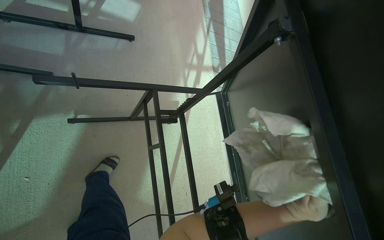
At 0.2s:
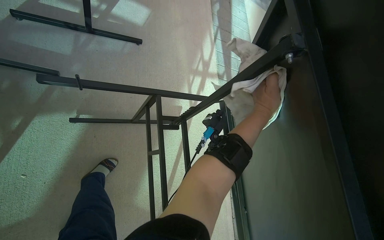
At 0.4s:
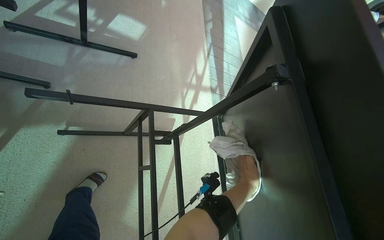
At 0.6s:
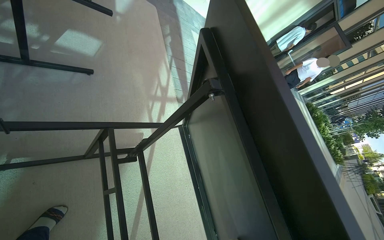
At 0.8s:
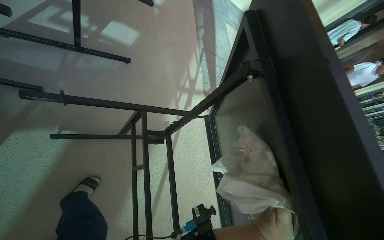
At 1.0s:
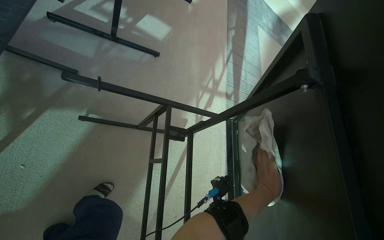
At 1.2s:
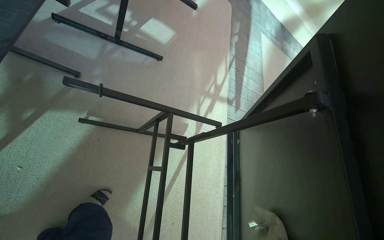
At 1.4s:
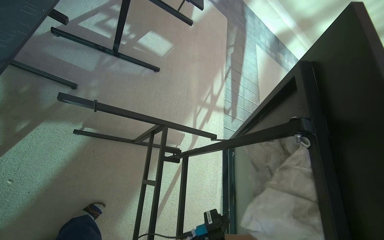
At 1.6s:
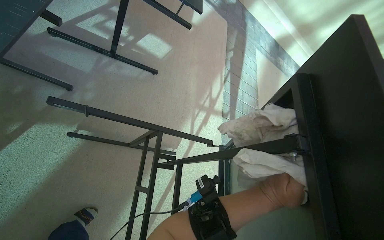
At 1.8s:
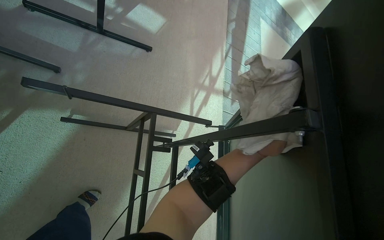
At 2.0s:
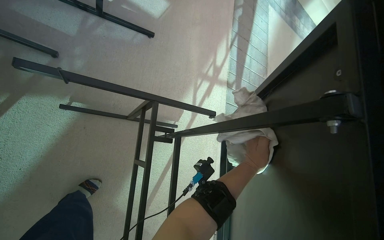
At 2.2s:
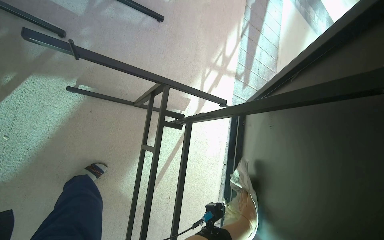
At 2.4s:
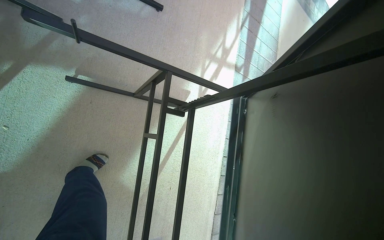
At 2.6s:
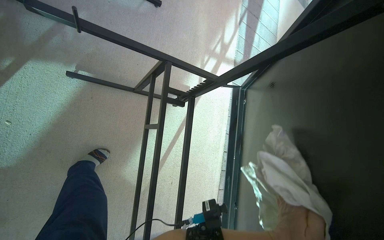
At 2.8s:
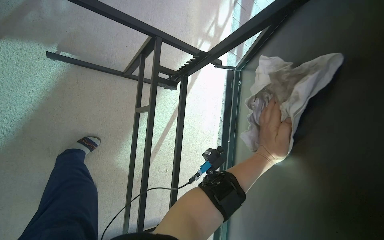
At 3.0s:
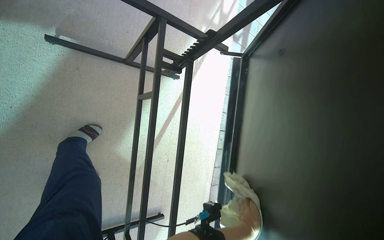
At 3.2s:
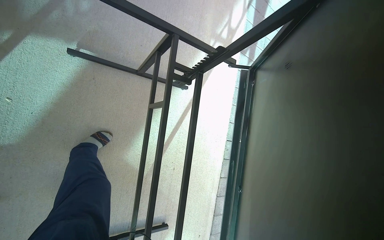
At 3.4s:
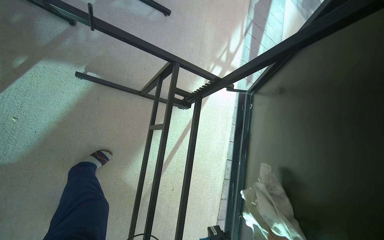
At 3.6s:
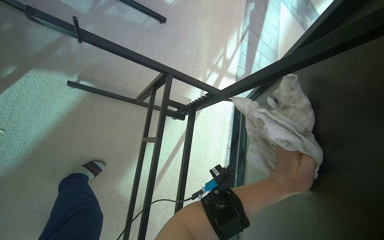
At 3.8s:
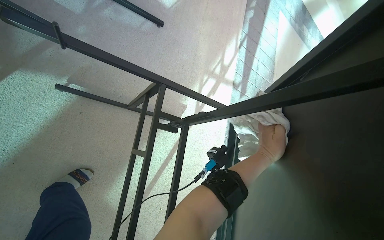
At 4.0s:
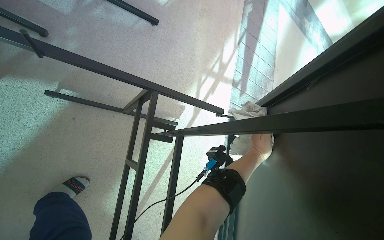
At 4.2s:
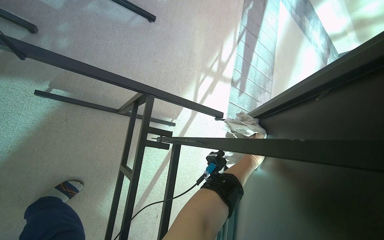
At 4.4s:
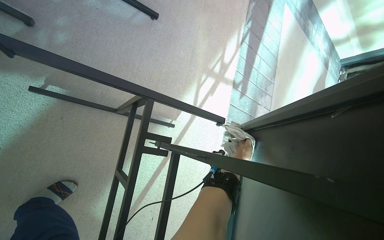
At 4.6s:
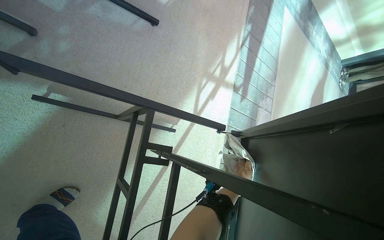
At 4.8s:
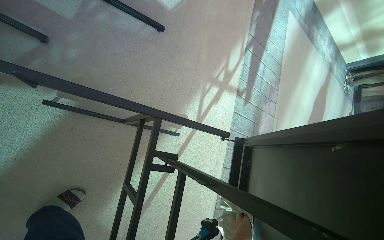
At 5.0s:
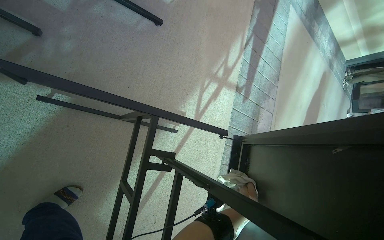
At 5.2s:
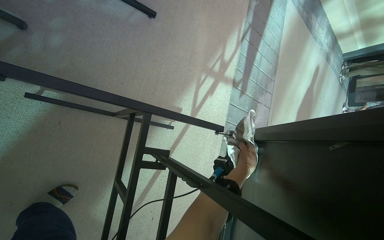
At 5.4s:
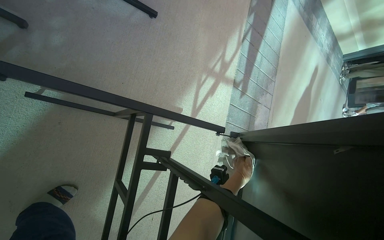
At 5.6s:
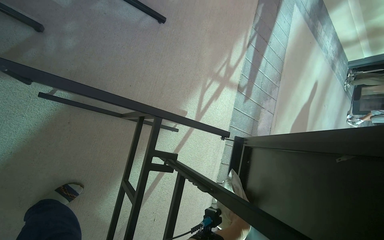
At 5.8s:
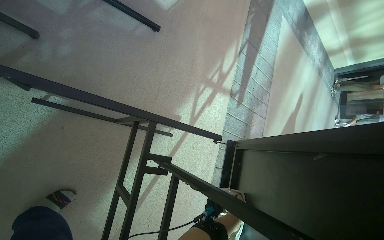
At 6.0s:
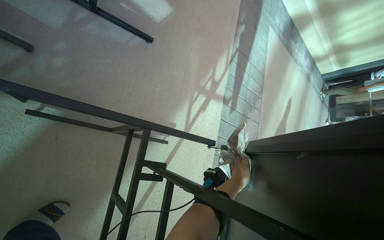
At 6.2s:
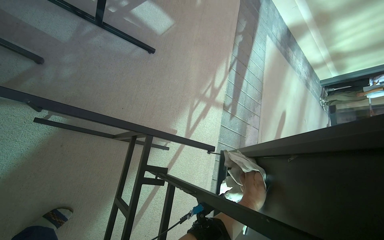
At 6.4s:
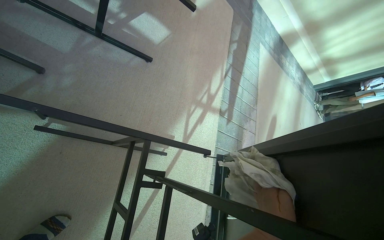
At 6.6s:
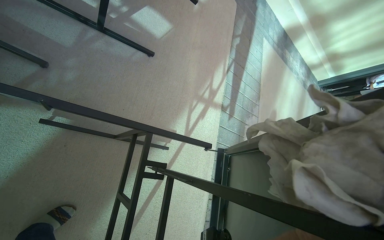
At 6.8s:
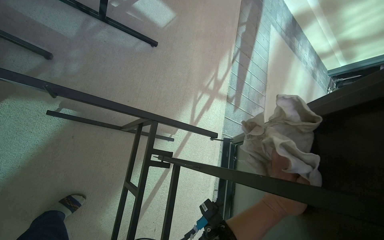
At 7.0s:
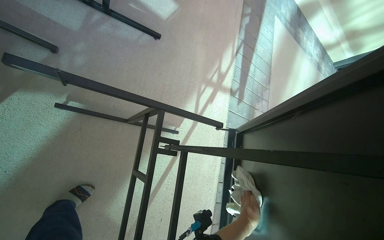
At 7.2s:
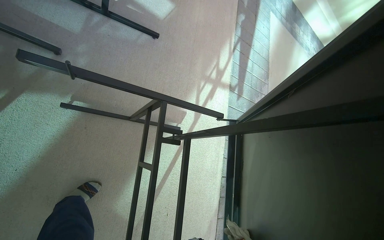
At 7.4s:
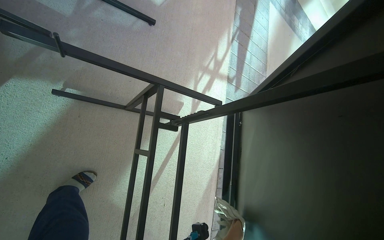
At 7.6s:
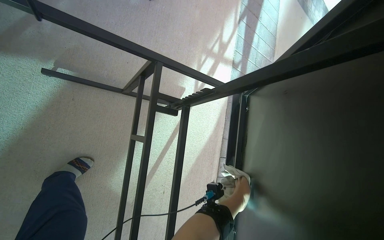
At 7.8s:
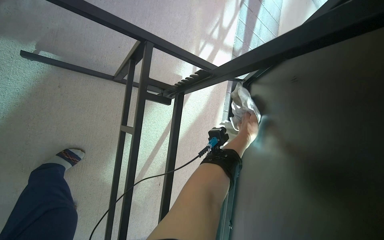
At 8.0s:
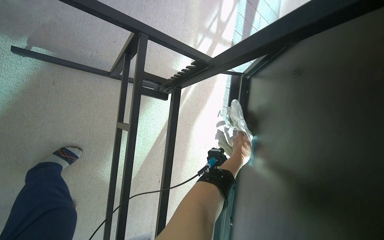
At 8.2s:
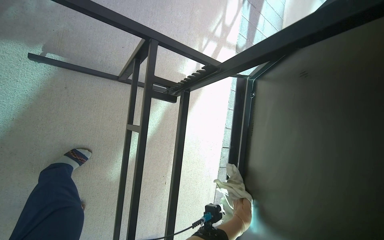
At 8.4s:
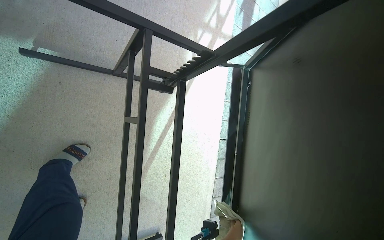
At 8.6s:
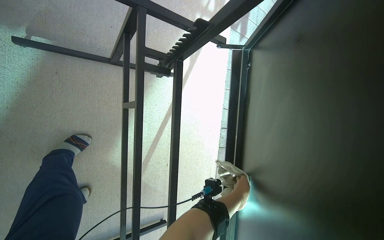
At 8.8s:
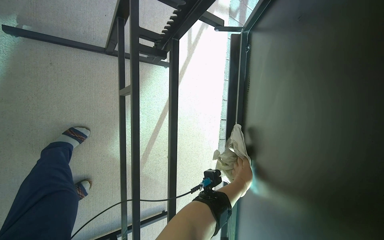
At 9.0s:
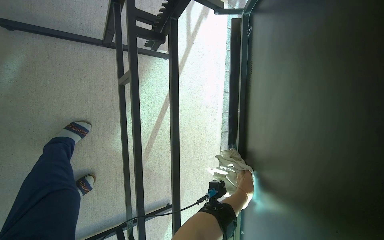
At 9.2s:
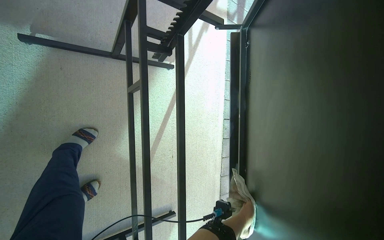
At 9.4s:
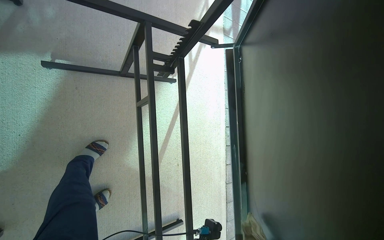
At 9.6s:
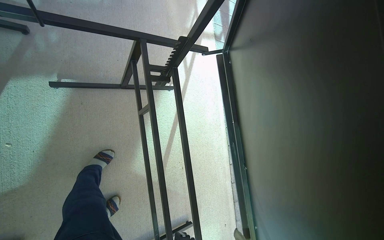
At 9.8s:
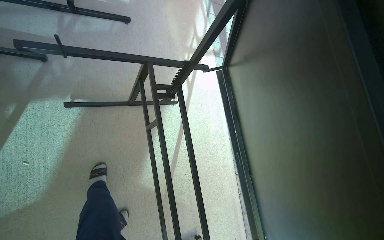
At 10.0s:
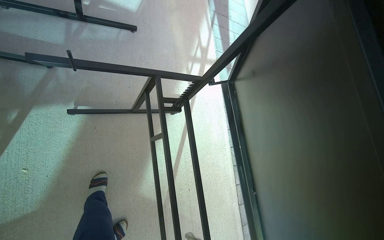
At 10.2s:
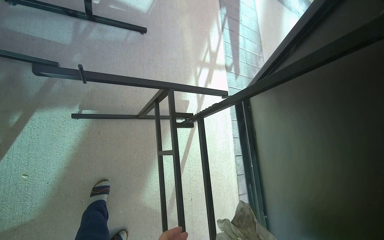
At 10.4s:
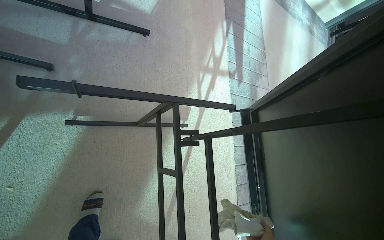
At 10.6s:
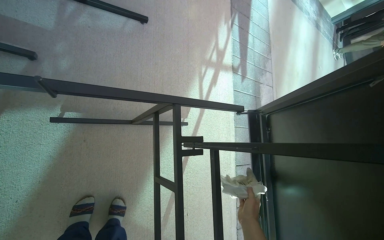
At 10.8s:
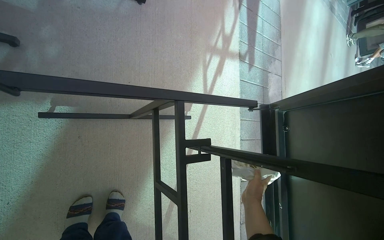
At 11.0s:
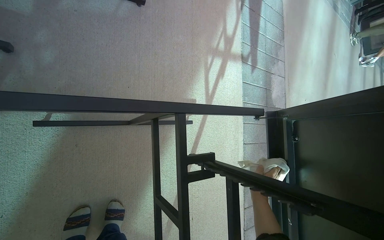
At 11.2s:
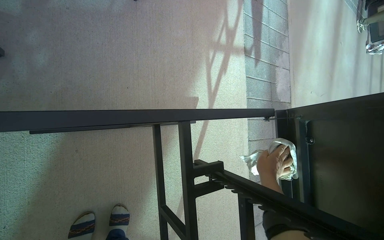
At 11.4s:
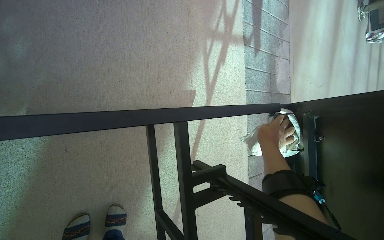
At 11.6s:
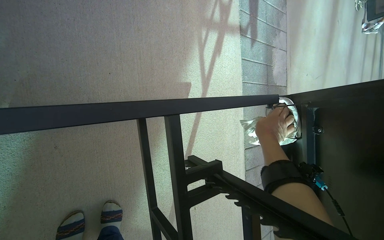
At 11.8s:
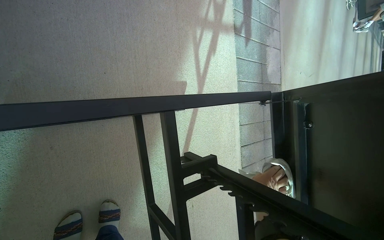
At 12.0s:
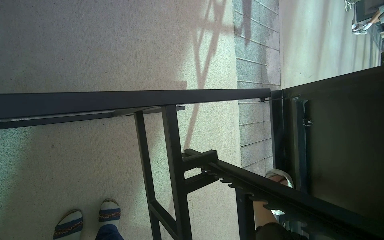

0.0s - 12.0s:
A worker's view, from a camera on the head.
Job: wiping surfaces.
The whole recording: Wiping outdoor table frame and underside. The worker wipes the frame and underside of an outdoor table with a cloth.
1.6s - 3.0s: The view tilts some 20 degrees downward.
7.6s - 9.0s: The view tips downward by some 15 degrees. The left hand goes up and down the picture, roughly 35 cm each way, reversing 2 times.
9.0s - 10.4s: The wearer looks some 15 degrees further upward.
10.4s - 12.0s: The view tilts some 15 degrees downward.

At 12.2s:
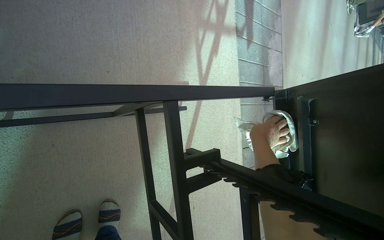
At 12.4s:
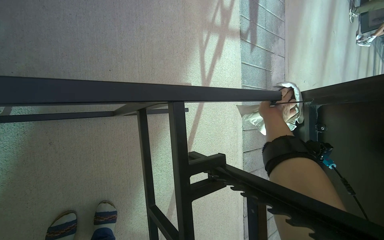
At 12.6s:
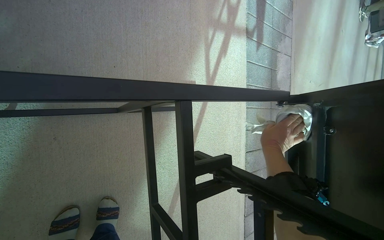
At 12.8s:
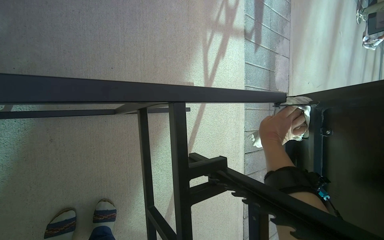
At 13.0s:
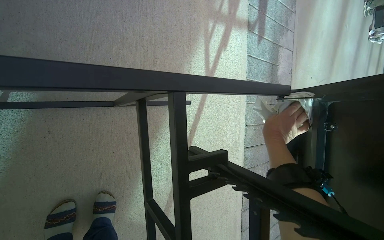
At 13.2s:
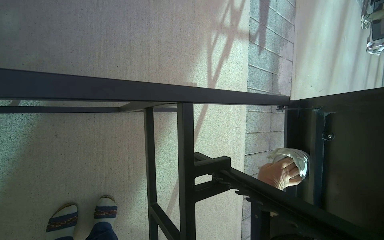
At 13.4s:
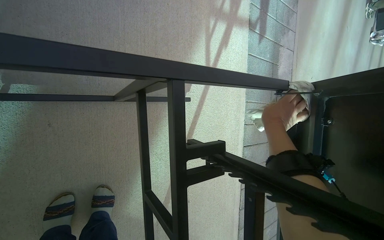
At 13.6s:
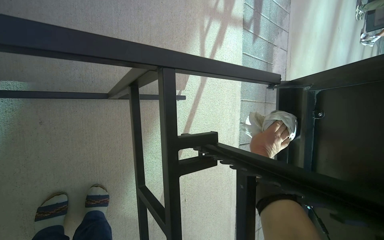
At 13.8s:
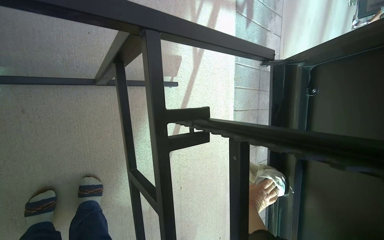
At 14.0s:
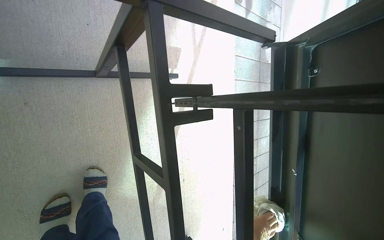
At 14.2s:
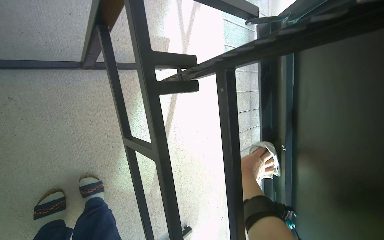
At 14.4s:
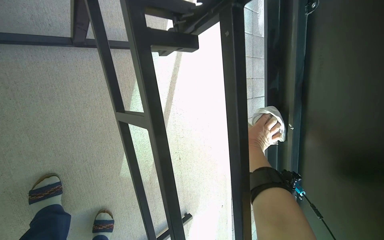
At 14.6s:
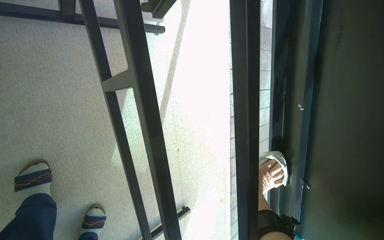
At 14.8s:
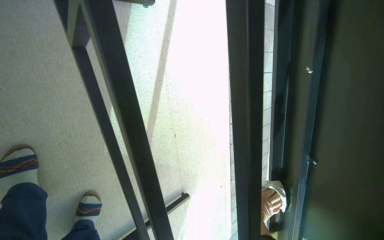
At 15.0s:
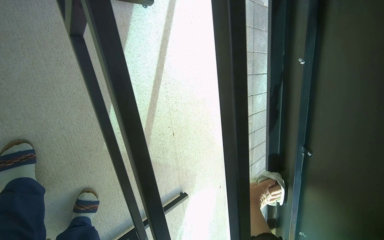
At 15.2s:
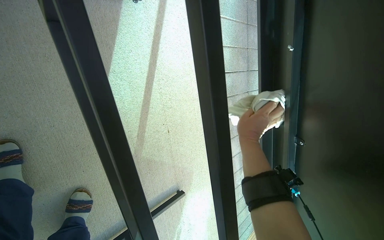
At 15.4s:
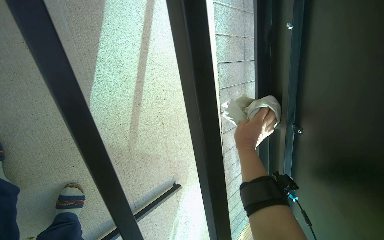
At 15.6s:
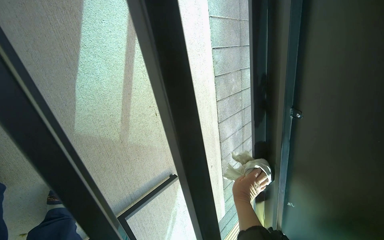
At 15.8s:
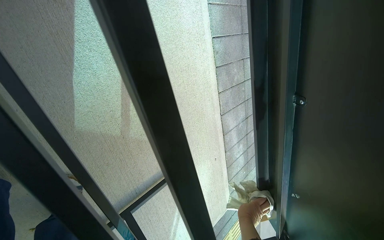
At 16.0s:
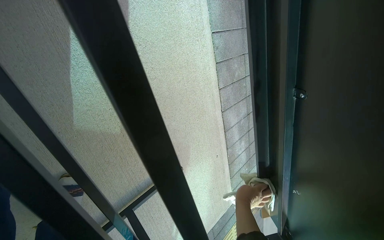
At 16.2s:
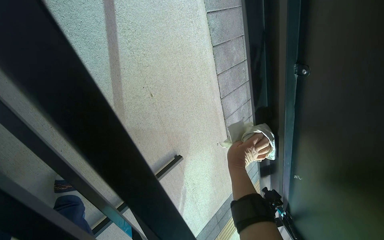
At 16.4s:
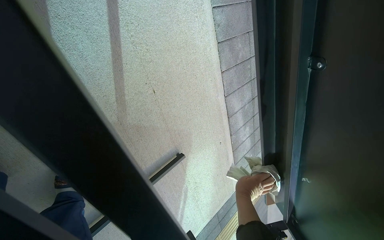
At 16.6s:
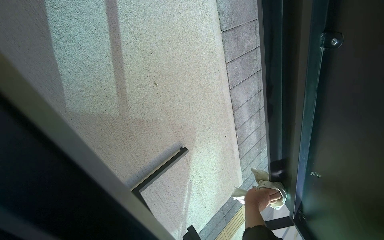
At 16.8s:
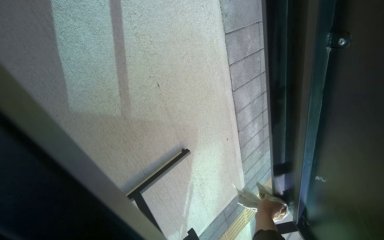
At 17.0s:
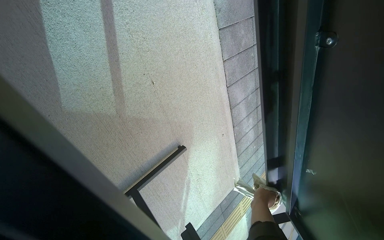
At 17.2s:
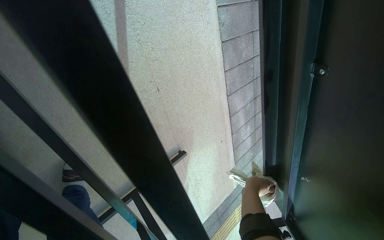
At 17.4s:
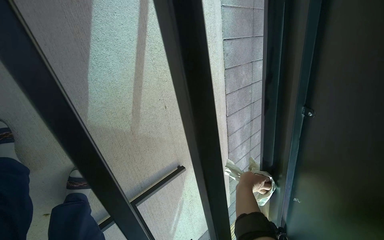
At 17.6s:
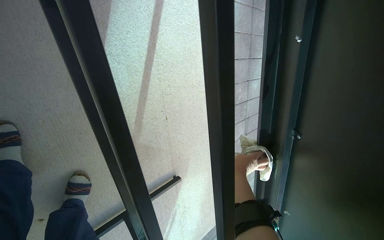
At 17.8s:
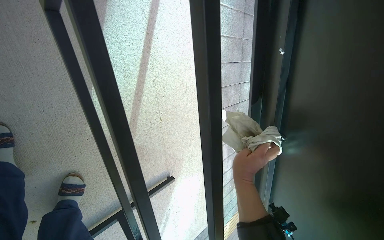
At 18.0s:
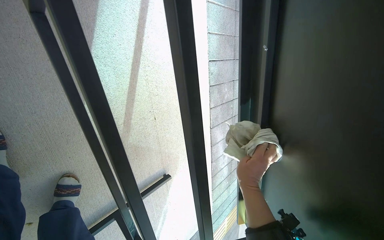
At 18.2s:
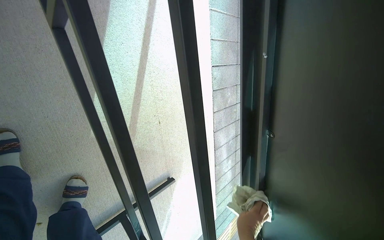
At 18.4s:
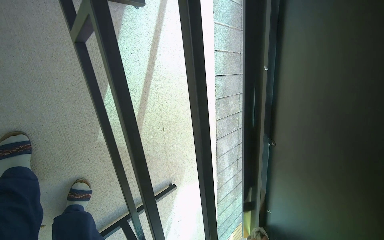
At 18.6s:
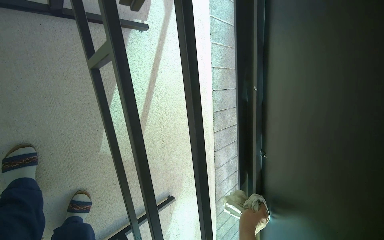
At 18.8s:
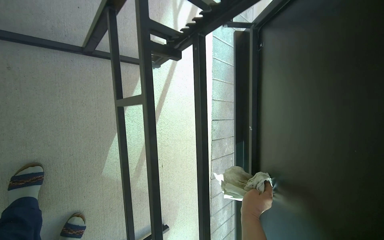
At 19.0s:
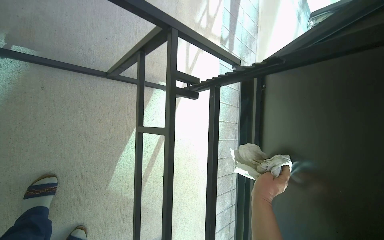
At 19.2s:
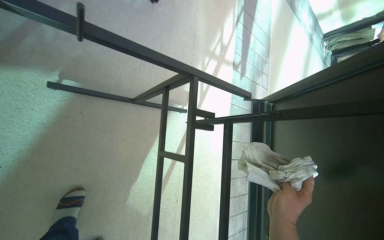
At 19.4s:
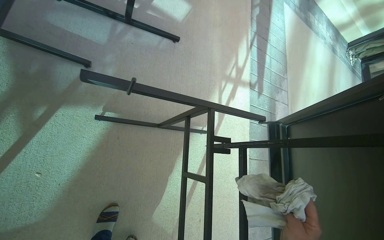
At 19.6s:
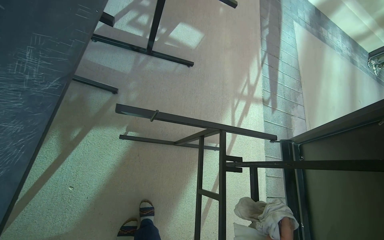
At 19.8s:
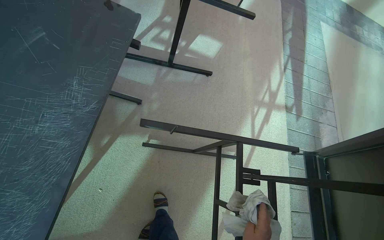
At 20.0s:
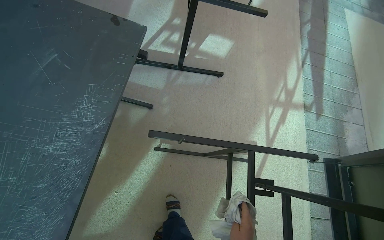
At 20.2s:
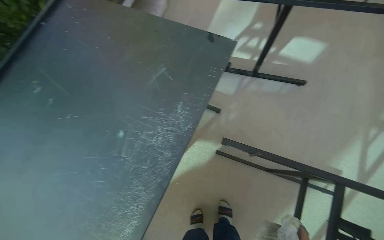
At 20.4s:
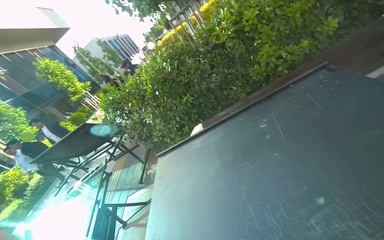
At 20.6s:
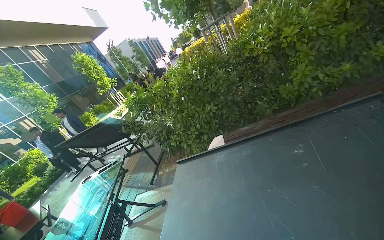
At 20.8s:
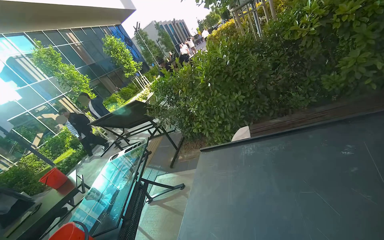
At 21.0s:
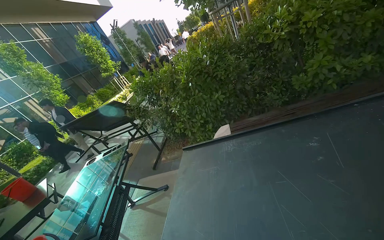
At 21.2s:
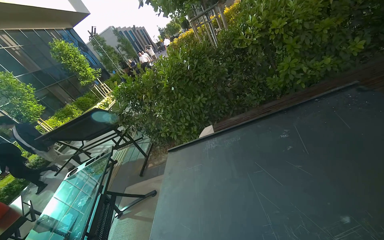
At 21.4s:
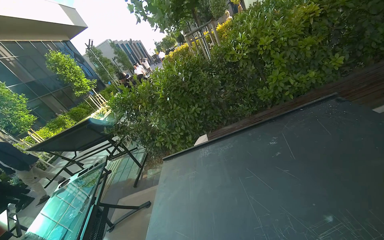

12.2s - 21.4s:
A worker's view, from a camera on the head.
Job: wiping surfaces.
The whole recording: Wiping outdoor table frame and underside. The worker wipes the frame and underside of an outdoor table with a cloth.
15.2s - 16.8s: The view tilts about 15 degrees downward. The right hand goes up and down the picture, some 30 cm each way, reversing 2 times.
